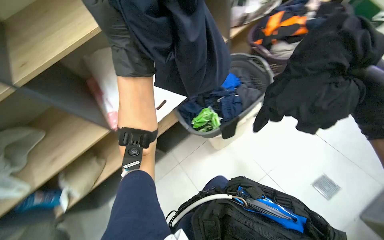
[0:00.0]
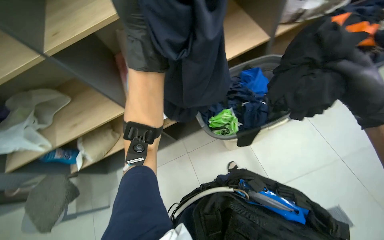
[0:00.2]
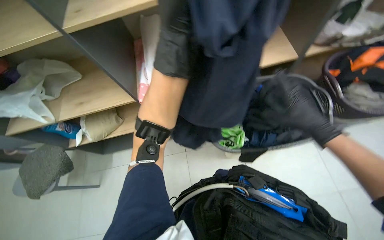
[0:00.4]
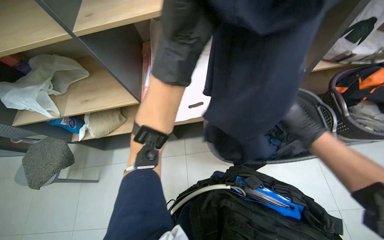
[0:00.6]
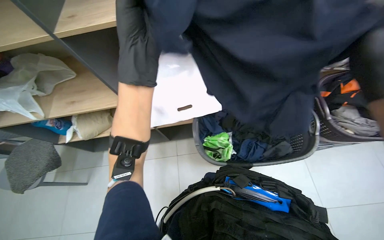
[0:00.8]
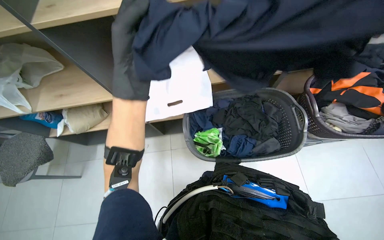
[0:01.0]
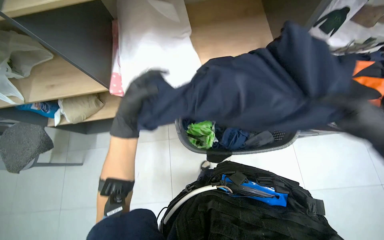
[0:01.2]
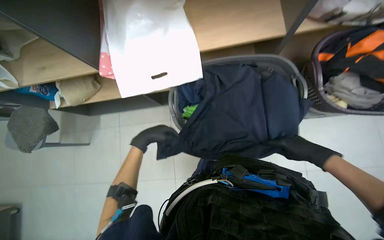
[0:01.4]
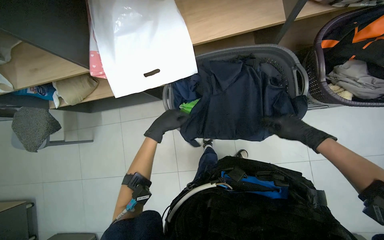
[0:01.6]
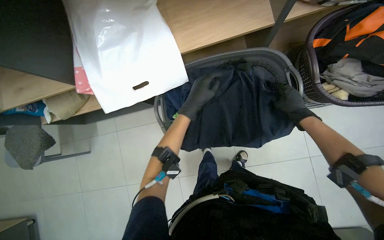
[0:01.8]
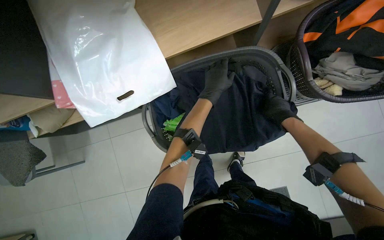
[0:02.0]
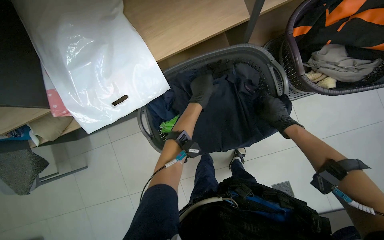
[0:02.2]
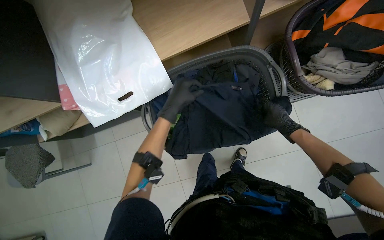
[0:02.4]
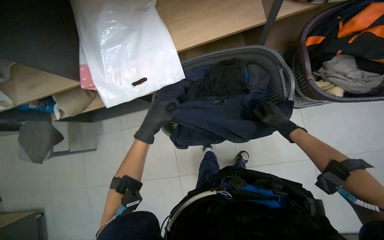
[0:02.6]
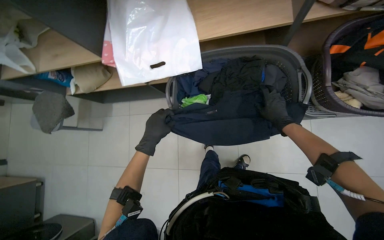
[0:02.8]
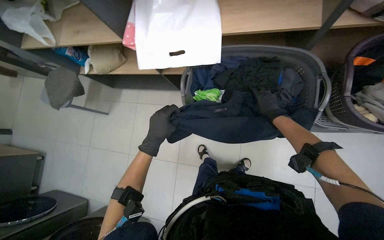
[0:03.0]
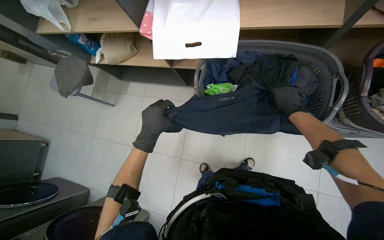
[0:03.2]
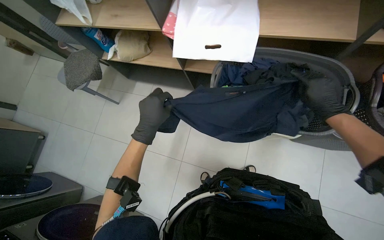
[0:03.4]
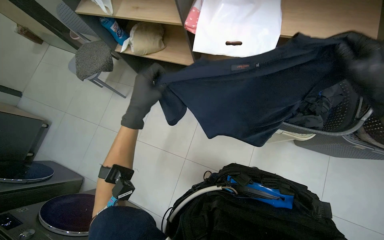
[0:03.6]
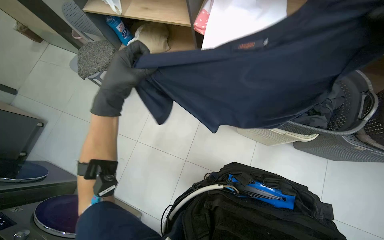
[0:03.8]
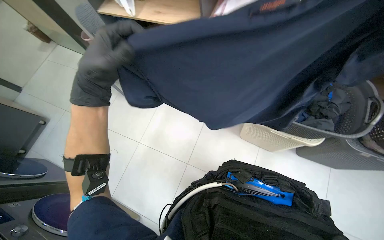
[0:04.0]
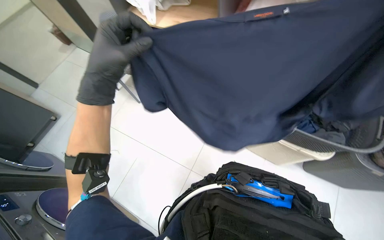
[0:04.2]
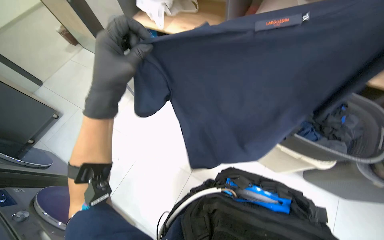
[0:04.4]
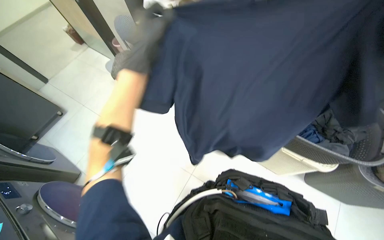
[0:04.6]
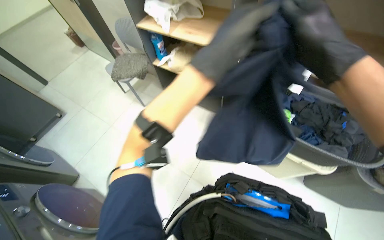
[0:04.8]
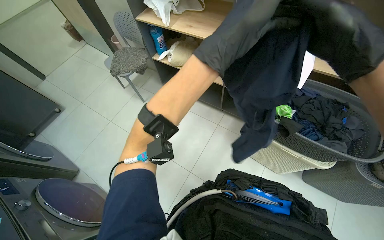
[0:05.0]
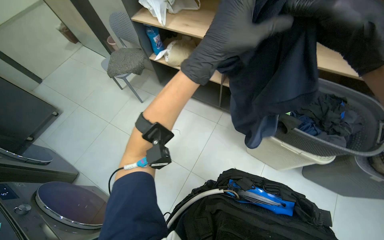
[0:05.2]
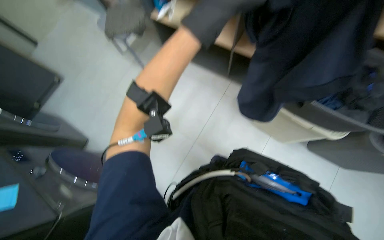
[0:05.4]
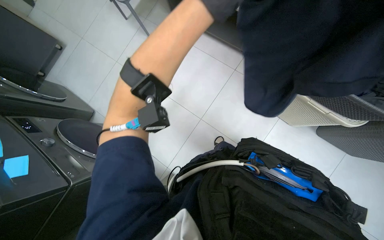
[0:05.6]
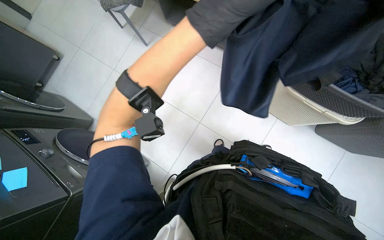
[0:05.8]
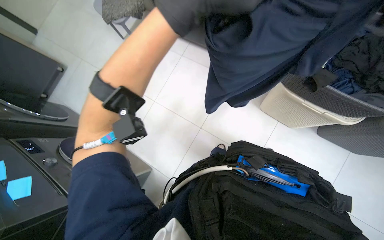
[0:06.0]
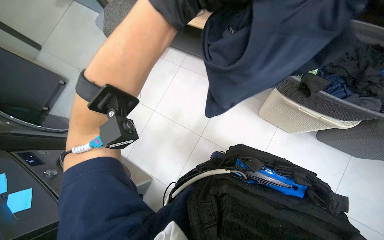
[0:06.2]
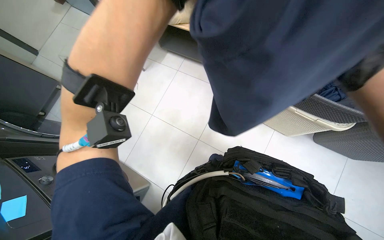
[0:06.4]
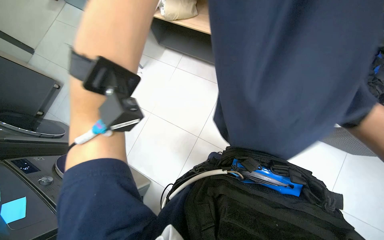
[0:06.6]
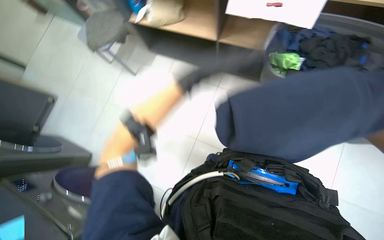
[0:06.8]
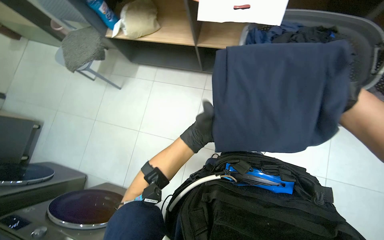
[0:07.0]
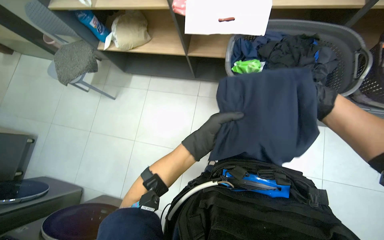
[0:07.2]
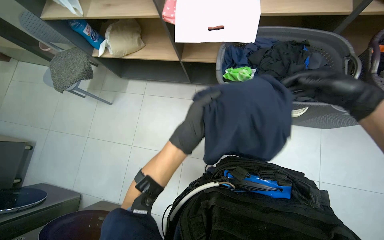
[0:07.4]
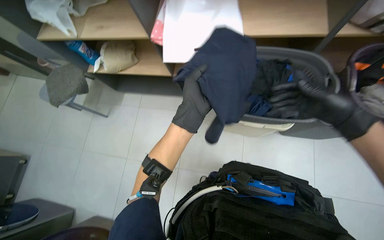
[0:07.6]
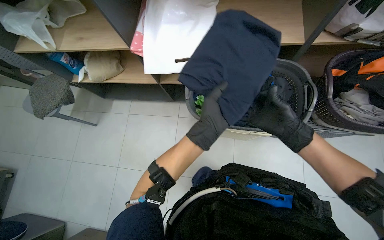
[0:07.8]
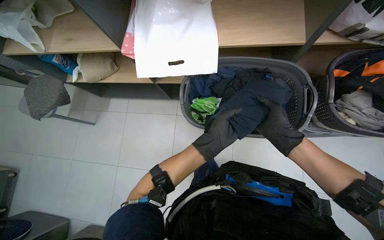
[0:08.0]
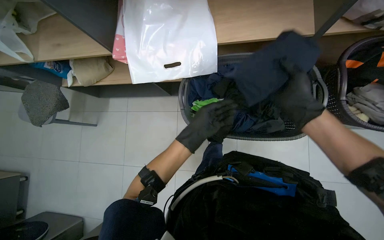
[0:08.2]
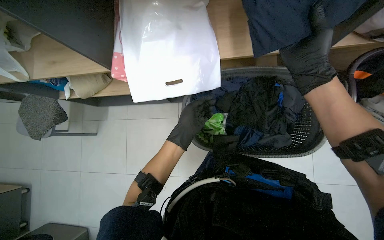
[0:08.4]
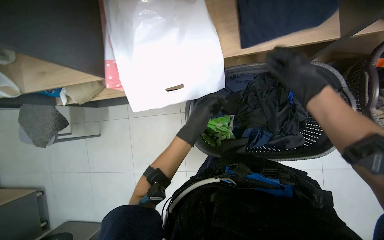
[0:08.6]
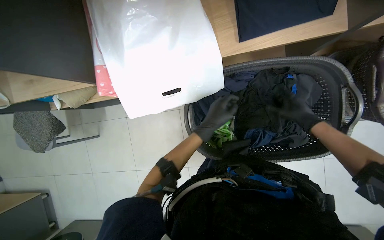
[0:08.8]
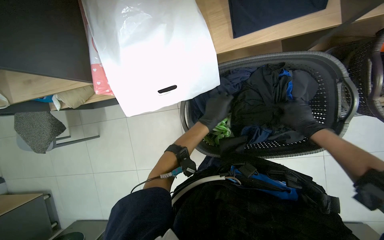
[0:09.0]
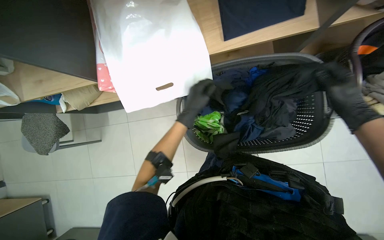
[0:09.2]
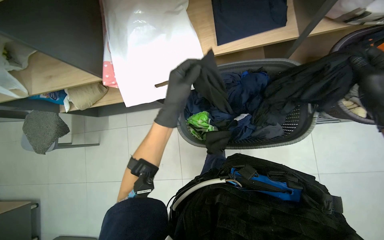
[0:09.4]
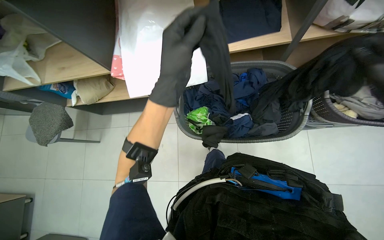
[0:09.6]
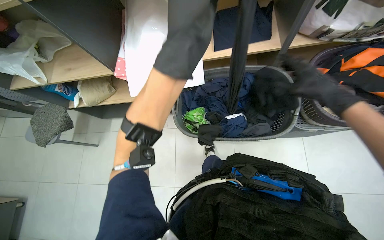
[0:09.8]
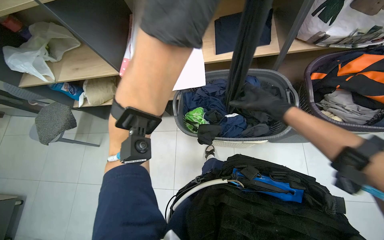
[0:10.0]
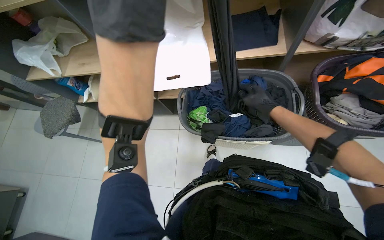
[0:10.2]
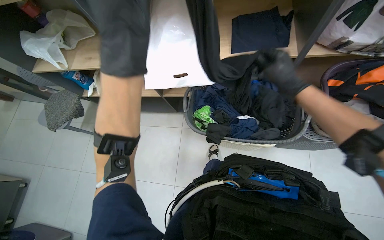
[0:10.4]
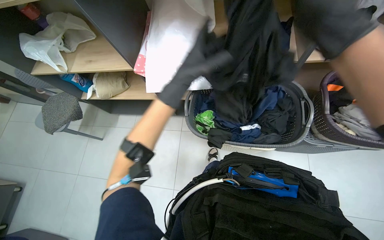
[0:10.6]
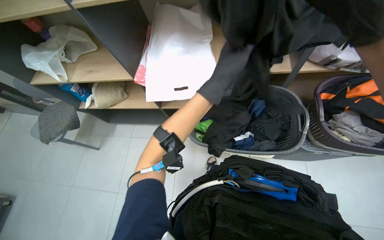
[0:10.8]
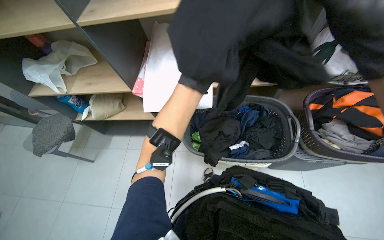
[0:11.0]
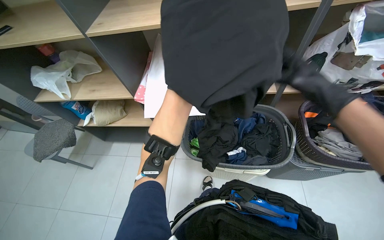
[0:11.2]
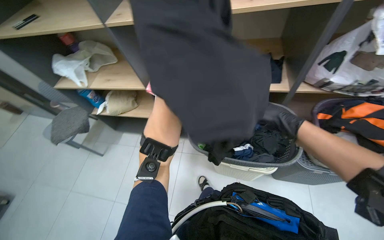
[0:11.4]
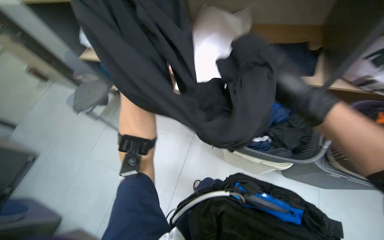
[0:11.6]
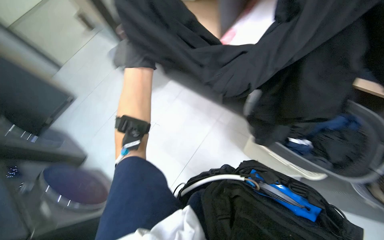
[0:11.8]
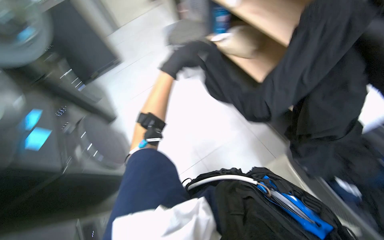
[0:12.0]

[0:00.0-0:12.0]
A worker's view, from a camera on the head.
Job: managing laundry.
The whole recording: Folding and sorting laundry into basket. The worker folds various clothes and places them into a laundry basket.
0.0 to 1.6 s: The camera pitches downward, by some 15 degrees.
3.0 to 4.4 s: The camera is carried some 40 cm. The view tilts some 15 degrees upward.
4.4 to 6.0 s: The view tips downward by some 20 degrees.
7.6 to 9.0 s: The camera travels about 40 cm. The camera pitches downward, by some 15 degrees.
9.0 to 10.4 s: The view tilts some 20 degrees upward. The left hand moves nearer to the camera and to the left, roughly 40 cm.
10.4 to 12.0 s: The head turns to the left by some 45 degrees. The camera pitches downward, by approximately 10 degrees.

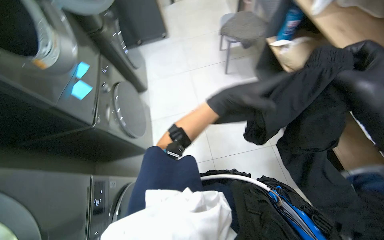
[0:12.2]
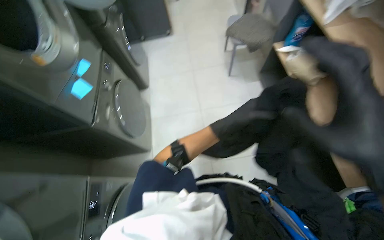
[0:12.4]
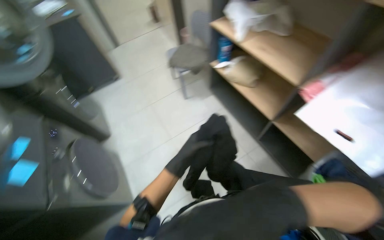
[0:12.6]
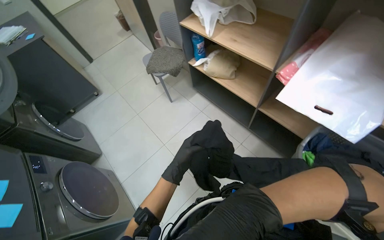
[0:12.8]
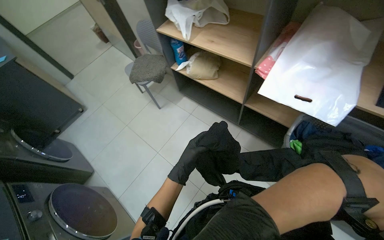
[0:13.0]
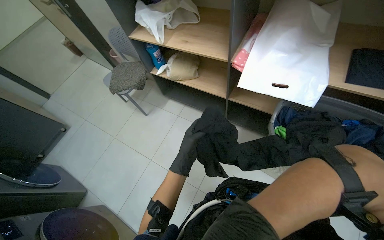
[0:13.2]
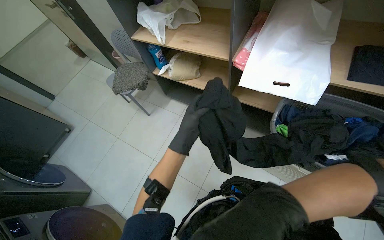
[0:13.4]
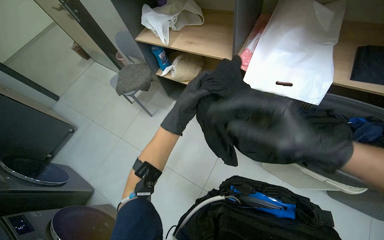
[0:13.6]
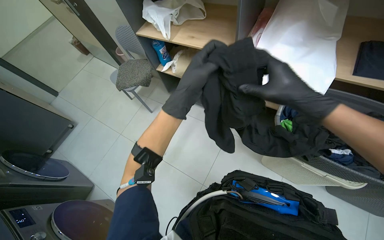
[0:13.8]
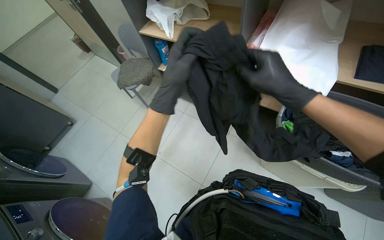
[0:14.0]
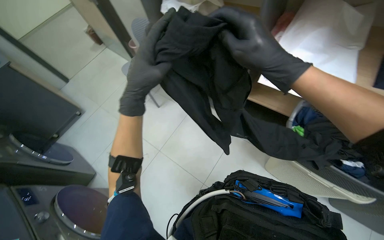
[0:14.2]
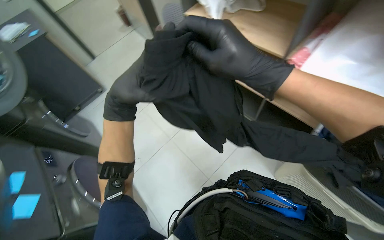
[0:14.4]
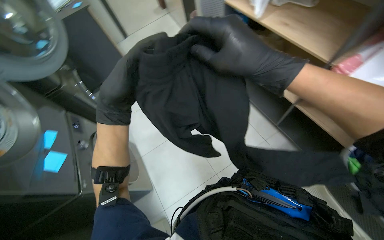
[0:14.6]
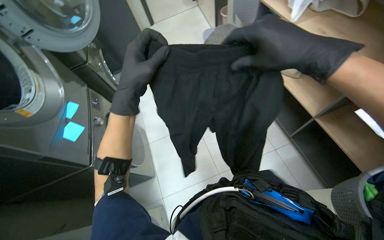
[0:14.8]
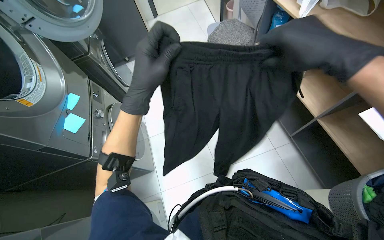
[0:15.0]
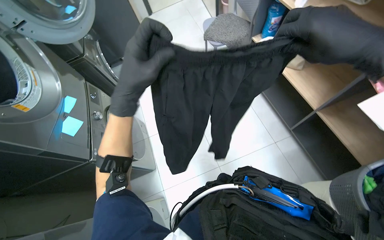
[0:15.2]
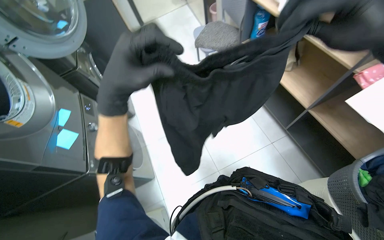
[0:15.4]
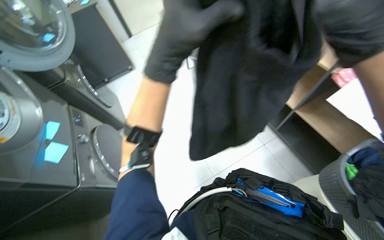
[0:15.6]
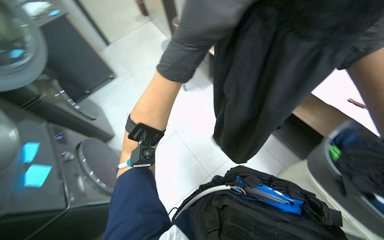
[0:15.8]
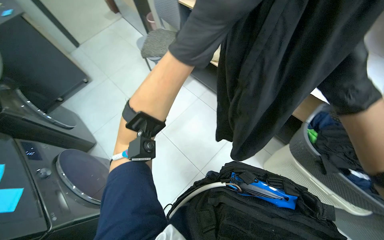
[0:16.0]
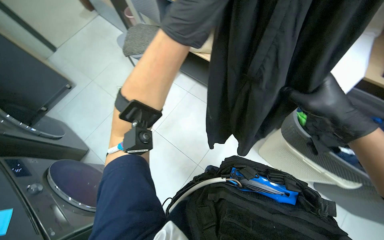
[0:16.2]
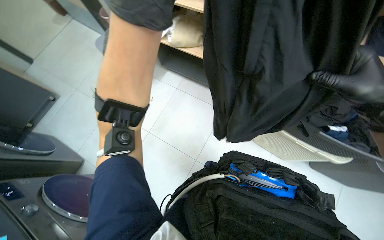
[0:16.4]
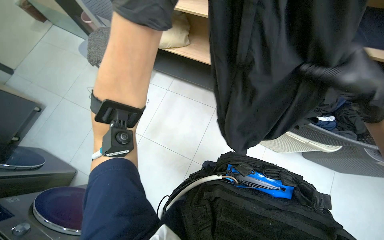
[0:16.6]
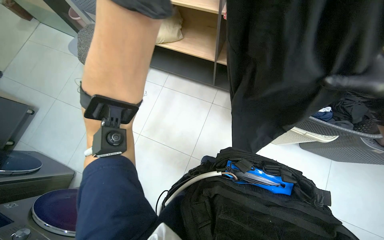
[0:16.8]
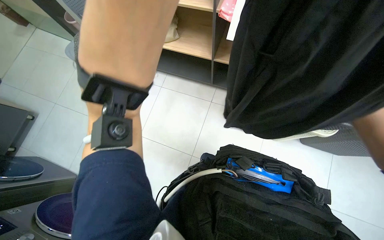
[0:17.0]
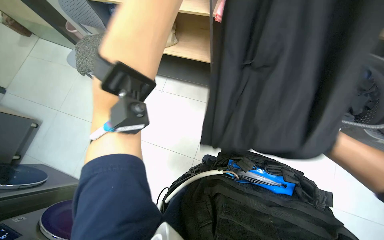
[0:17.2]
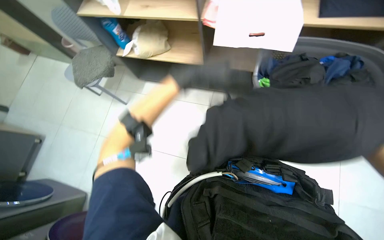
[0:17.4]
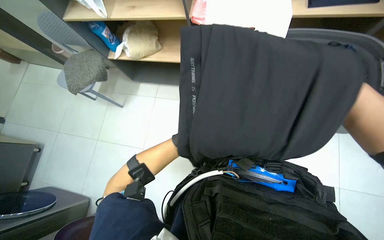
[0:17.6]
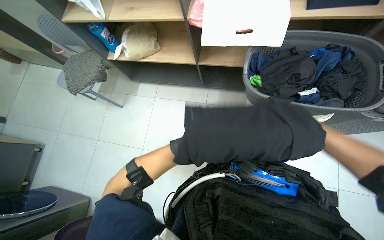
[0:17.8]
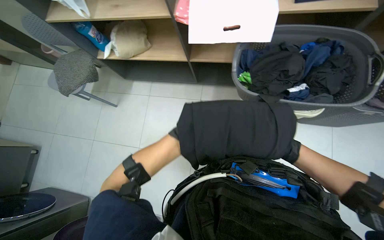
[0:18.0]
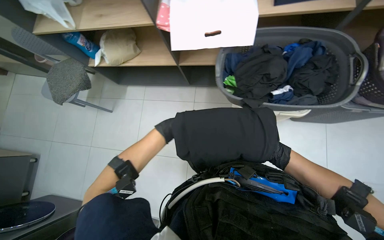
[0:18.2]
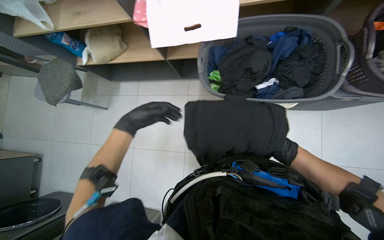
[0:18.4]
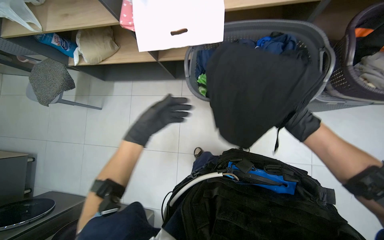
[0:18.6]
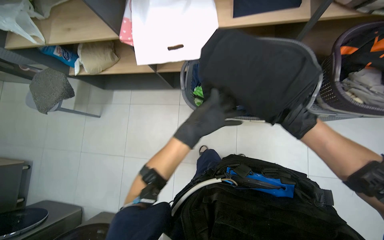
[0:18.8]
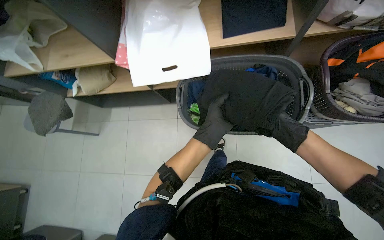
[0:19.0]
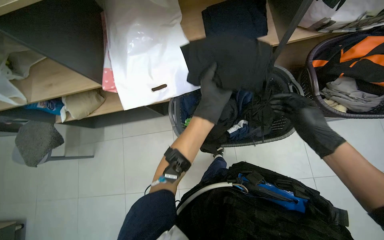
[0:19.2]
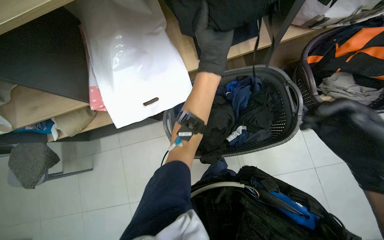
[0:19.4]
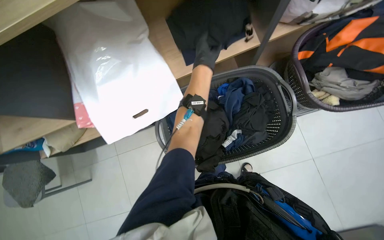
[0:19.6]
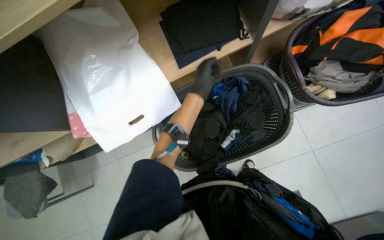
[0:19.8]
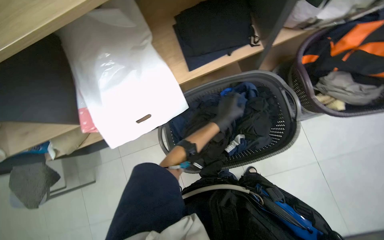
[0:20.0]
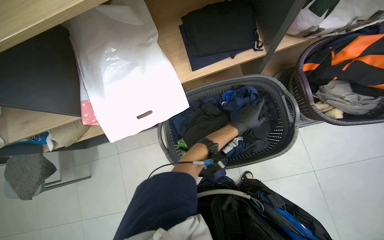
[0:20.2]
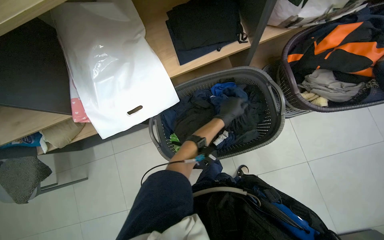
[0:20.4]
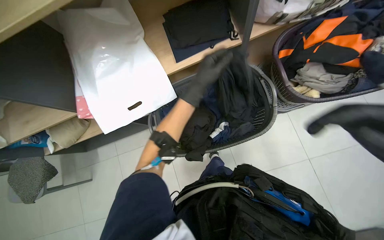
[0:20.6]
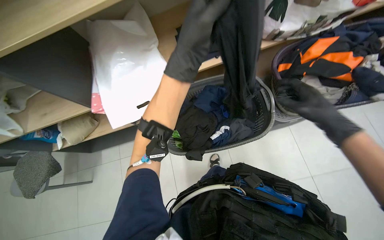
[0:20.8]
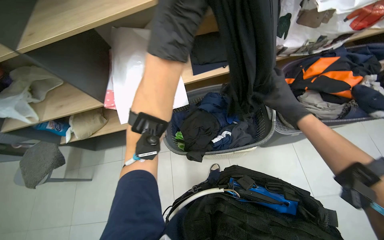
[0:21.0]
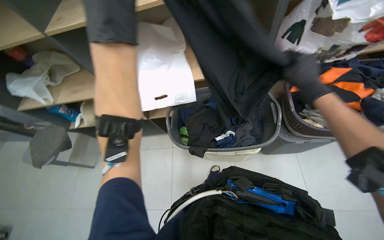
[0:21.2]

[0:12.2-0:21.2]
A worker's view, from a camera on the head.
Job: managing laundry.
The whole recording: Folding and sorting laundry into basket. The worker folds various clothes and places them into a laundry basket.
12.2 to 13.8 s: The wearer looks roughly 45 degrees further to the right.
13.8 to 15.2 s: The head turns to the left by about 40 degrees. The left hand shifts approximately 25 cm to the left and nearer to the camera; the right hand is displaced up the picture by roughly 15 cm, and reaches about 20 cm to the left, then returns.
15.2 to 16.6 s: The head turns to the right by approximately 45 degrees. The left hand moves up the picture, approximately 15 cm.
18.2 to 19.8 s: The camera is carried some 40 cm. Everything in view rotates some 30 degrees counterclockwise.
19.8 to 21.2 s: The view tilts roughly 15 degrees upward. The left hand shifts approximately 50 cm nearer to the camera.
